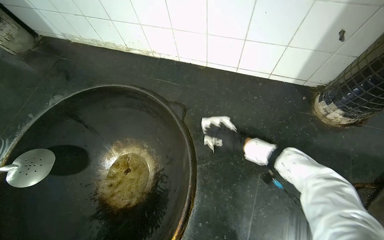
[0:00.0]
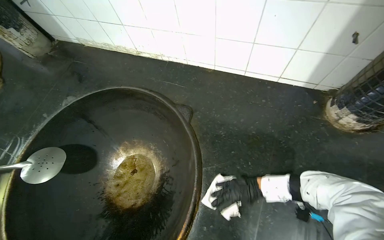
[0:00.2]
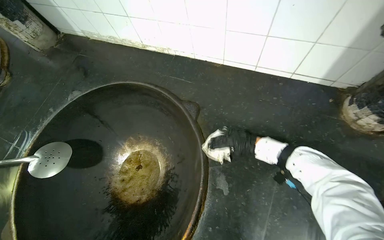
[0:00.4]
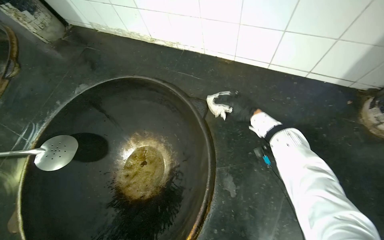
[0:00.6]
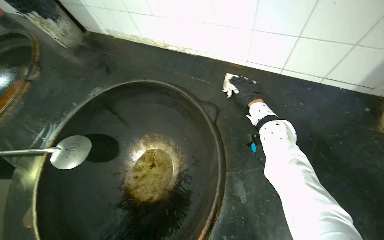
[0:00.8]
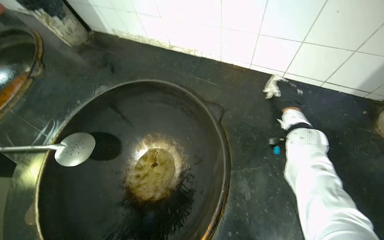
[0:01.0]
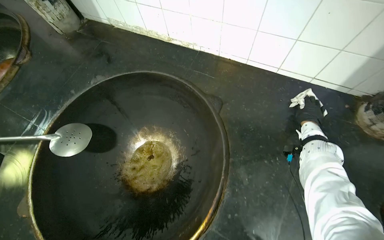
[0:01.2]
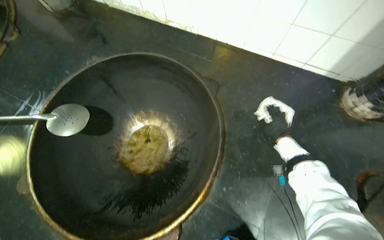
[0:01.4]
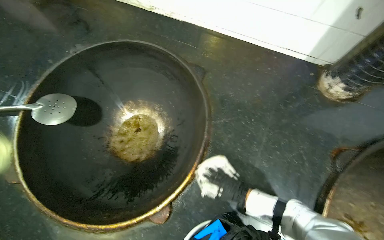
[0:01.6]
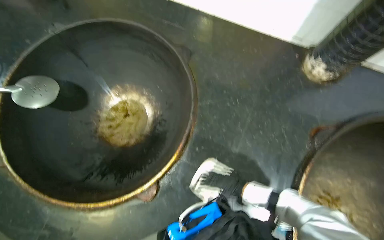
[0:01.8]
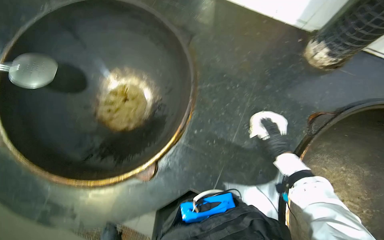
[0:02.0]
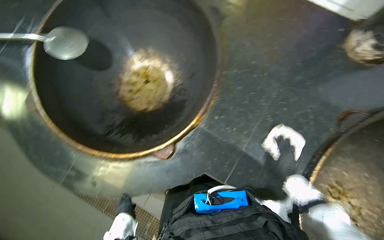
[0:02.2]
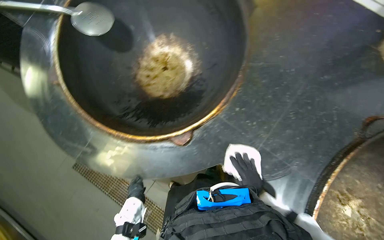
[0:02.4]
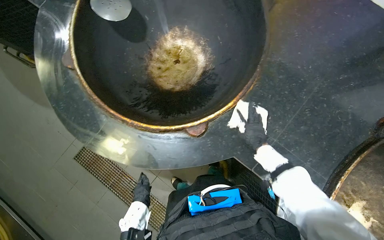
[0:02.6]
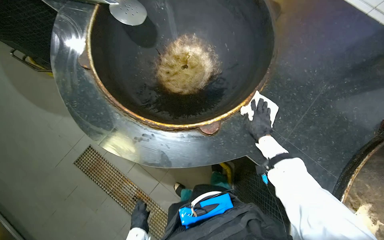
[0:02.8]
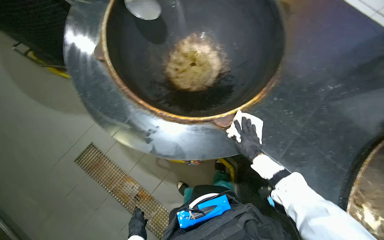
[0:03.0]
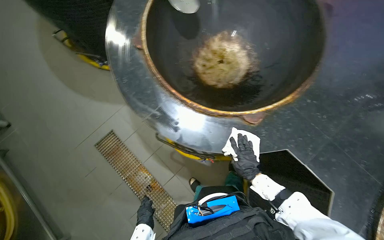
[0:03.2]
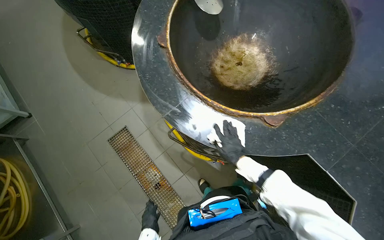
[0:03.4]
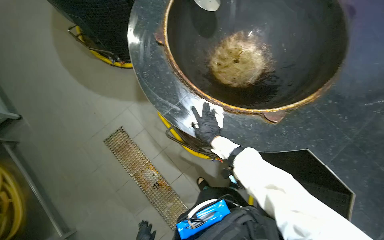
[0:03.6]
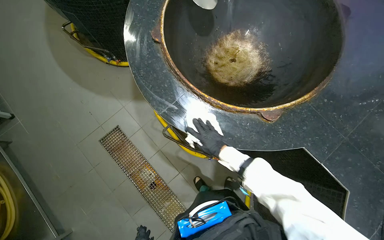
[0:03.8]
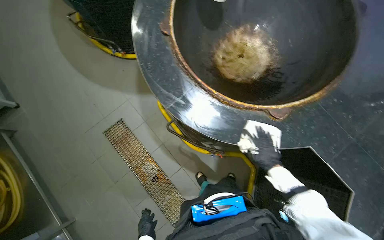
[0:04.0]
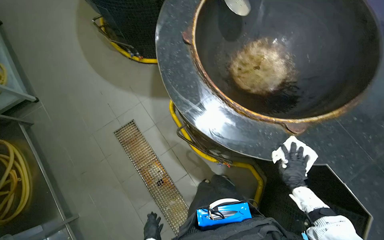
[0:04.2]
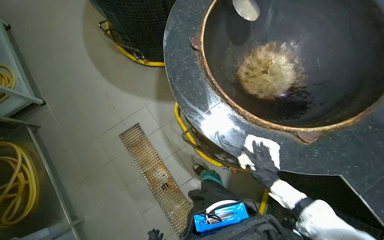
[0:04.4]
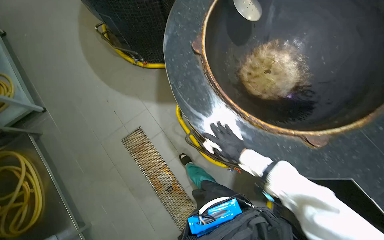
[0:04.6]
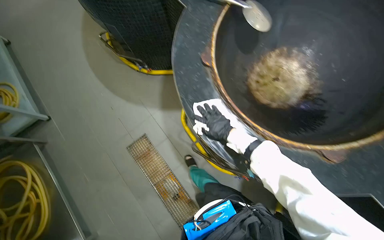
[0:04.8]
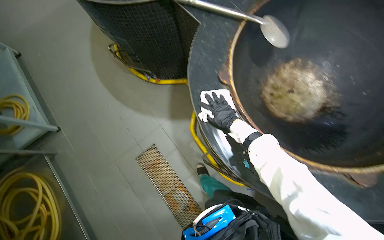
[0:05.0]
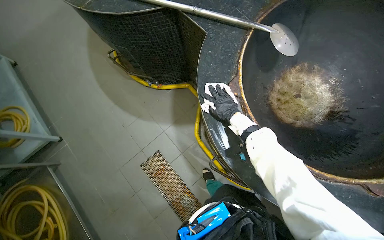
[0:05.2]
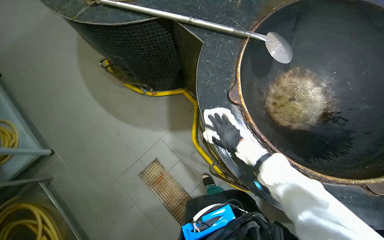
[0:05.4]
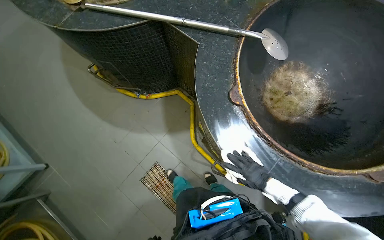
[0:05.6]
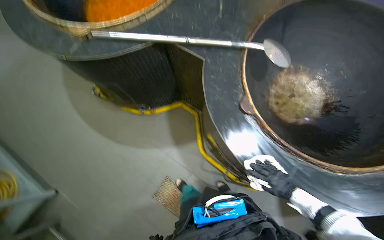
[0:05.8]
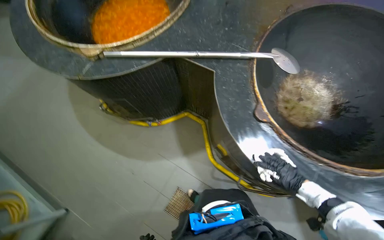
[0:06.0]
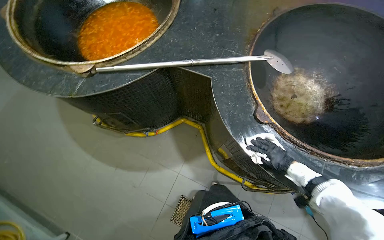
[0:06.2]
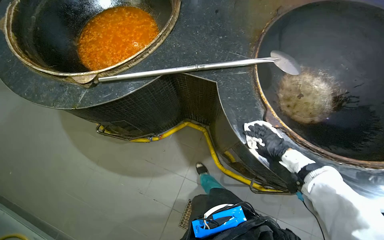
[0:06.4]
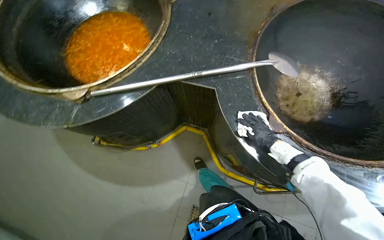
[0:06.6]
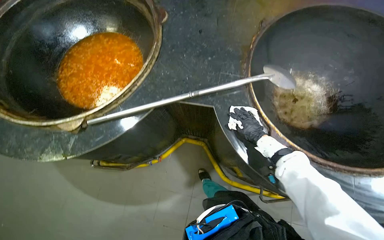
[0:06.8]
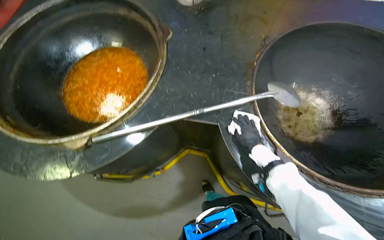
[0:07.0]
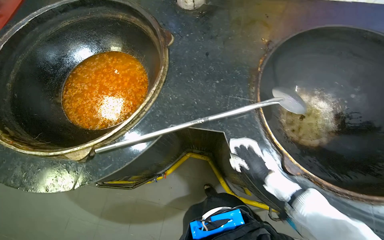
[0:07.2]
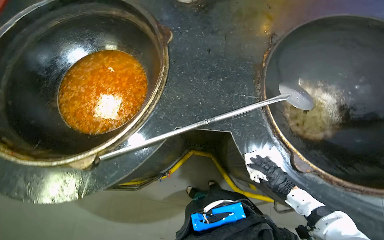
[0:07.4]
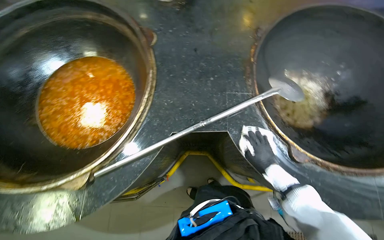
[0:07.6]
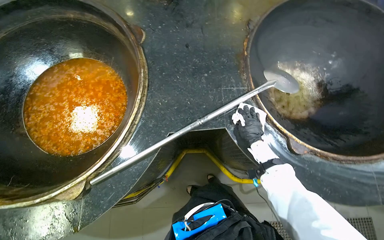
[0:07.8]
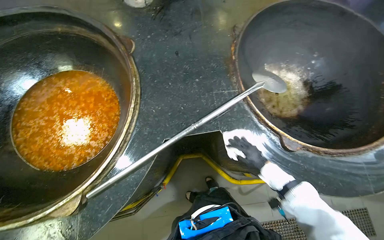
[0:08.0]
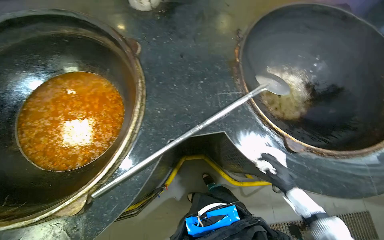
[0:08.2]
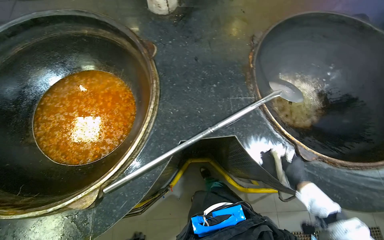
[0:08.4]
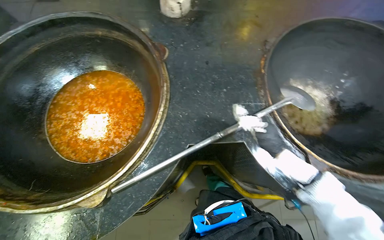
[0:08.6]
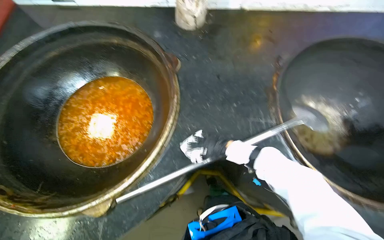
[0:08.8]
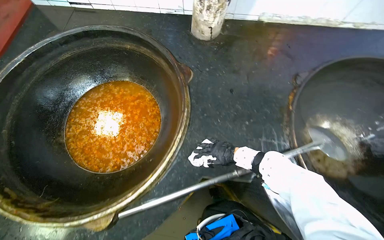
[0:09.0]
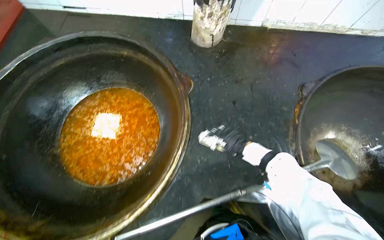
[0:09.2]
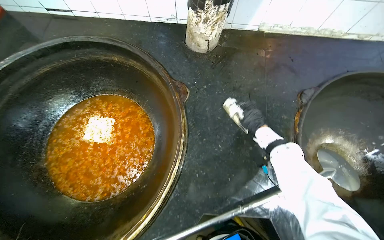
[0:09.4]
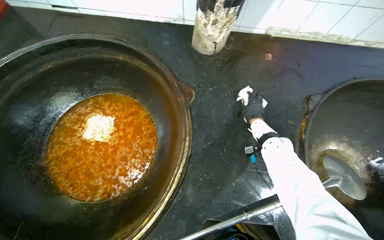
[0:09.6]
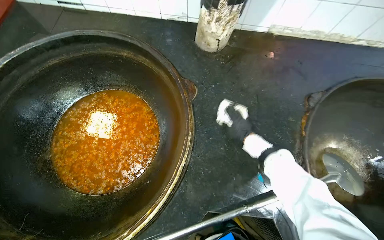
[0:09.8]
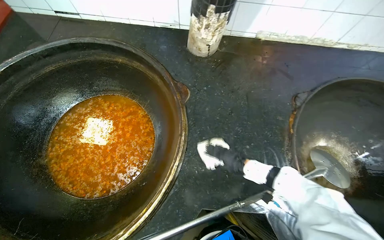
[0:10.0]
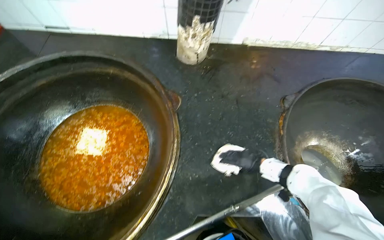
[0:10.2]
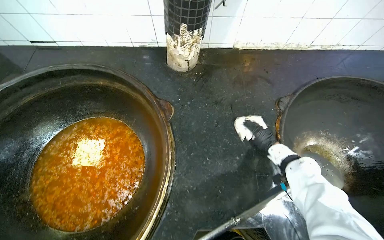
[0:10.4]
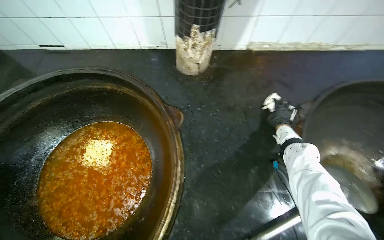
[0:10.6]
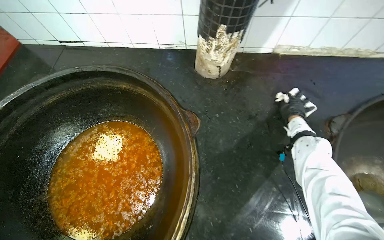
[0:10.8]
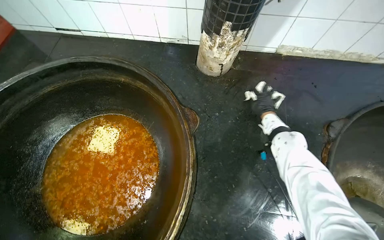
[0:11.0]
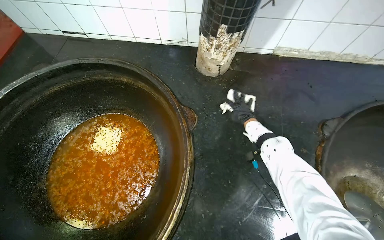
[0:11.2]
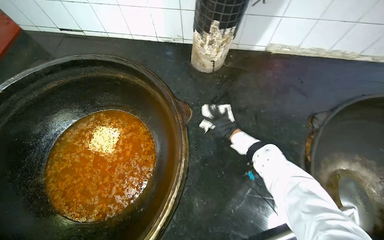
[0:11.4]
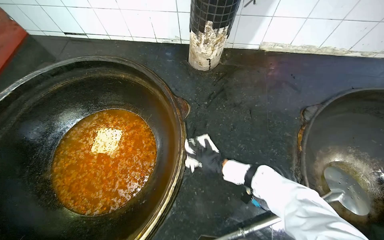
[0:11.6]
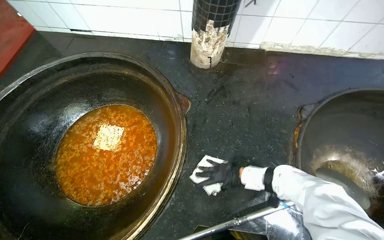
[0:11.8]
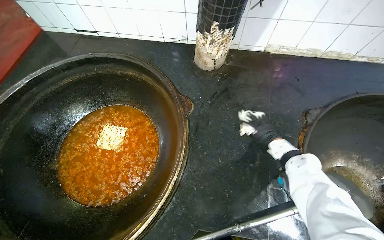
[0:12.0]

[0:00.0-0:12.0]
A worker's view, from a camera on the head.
Job: wiping surfaces.
The whole recording: Wiping cooking surface. The worker wipes the surface around the large cooking pots with a white cloth.
0.0 to 1.6 s: The right hand goes up and down the picture, some 35 cm each way, reversing 2 times.
1.6 to 3.0 s: The wearer moves some 40 cm.
3.0 to 4.4 s: The right hand moves left and right over approximately 30 cm, changing direction 2 times.
4.4 to 6.0 s: The camera travels approximately 60 cm.
6.0 to 7.6 s: The head travels approximately 40 cm. Everything in view rotates approximately 30 degrees counterclockwise.
7.6 to 9.0 s: The right hand heads to the left, covering approximately 30 cm.
9.0 to 10.4 s: The right hand moves up and down the picture over some 20 cm, changing direction 2 times.
10.4 to 12.0 s: The right hand moves some 20 cm to the left and comes back.

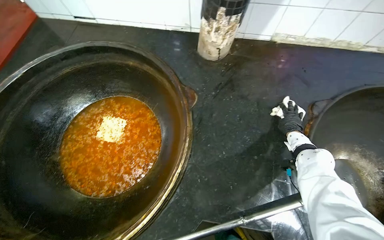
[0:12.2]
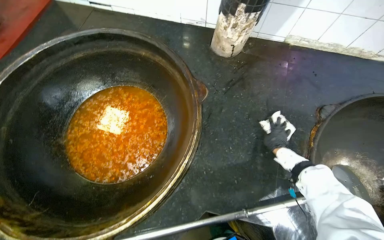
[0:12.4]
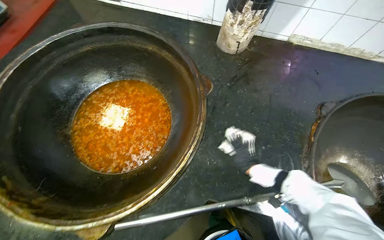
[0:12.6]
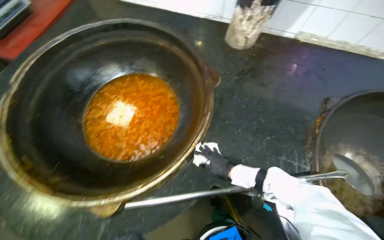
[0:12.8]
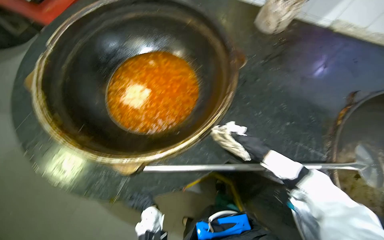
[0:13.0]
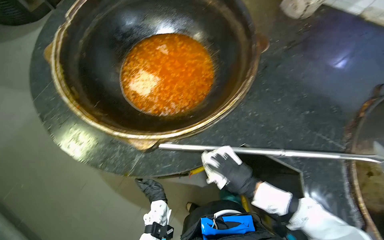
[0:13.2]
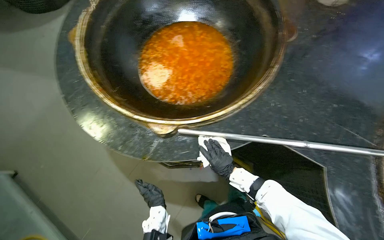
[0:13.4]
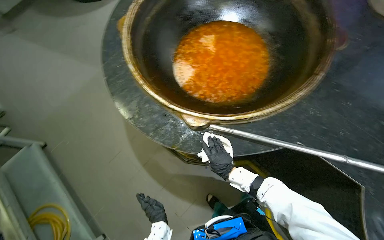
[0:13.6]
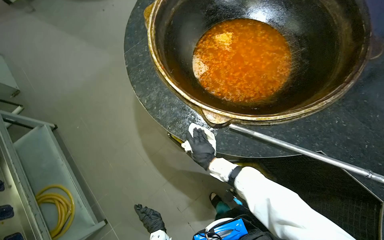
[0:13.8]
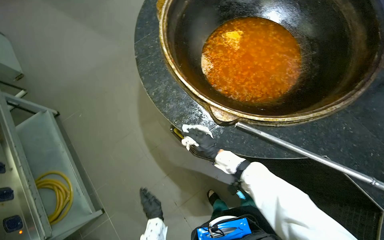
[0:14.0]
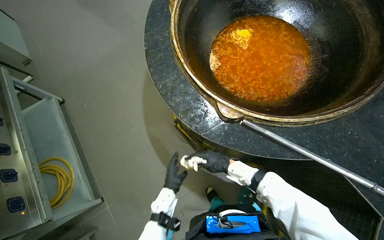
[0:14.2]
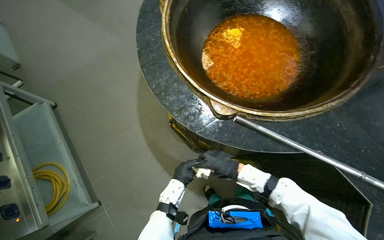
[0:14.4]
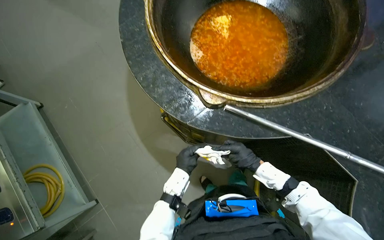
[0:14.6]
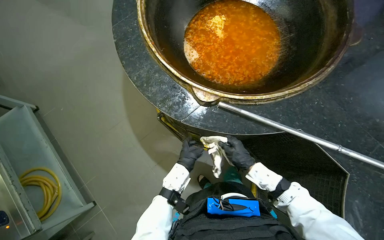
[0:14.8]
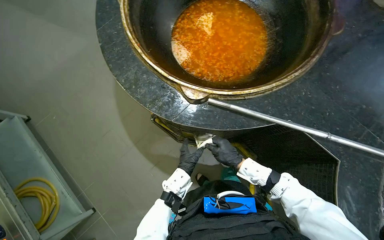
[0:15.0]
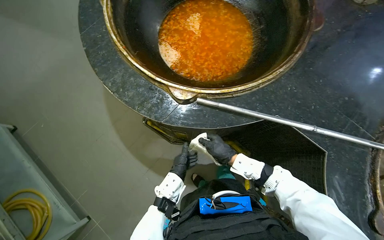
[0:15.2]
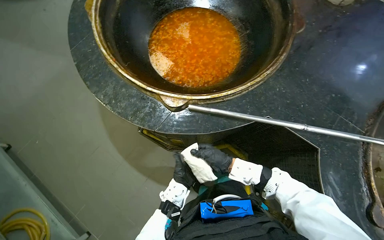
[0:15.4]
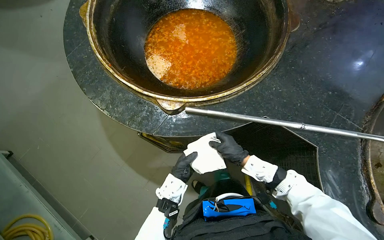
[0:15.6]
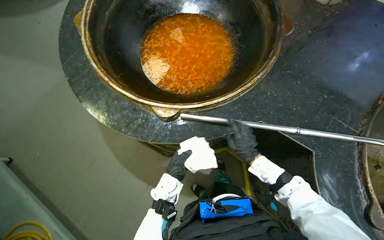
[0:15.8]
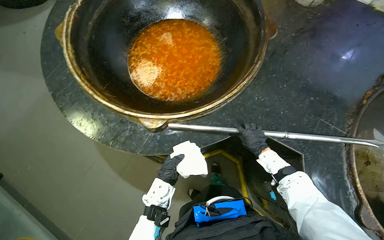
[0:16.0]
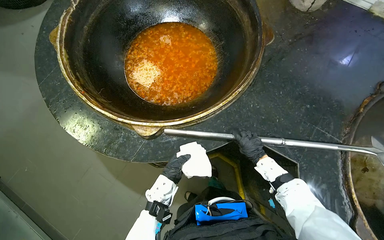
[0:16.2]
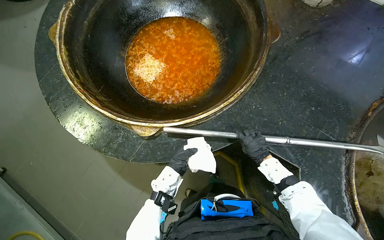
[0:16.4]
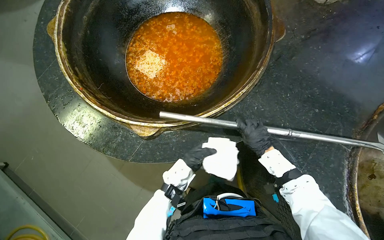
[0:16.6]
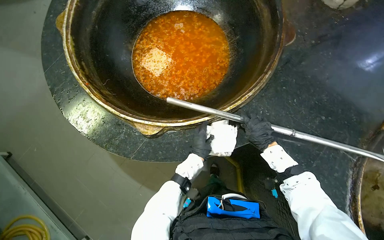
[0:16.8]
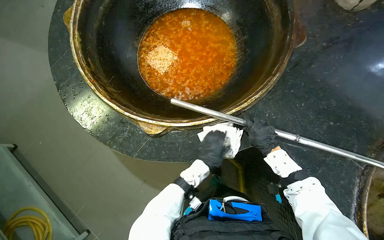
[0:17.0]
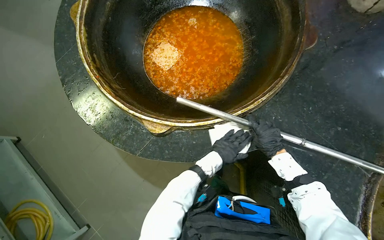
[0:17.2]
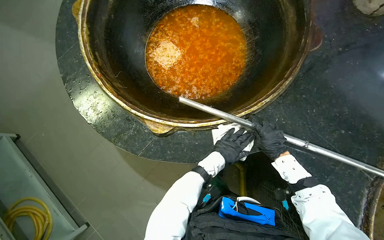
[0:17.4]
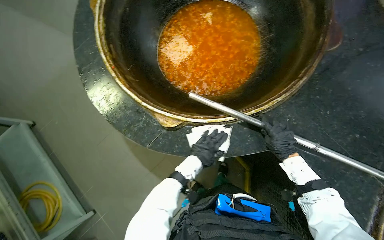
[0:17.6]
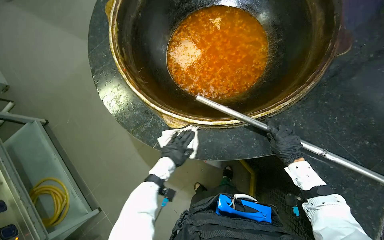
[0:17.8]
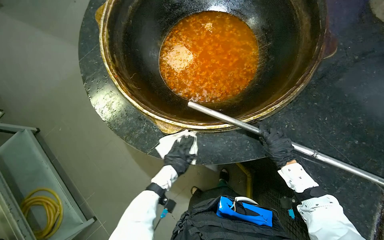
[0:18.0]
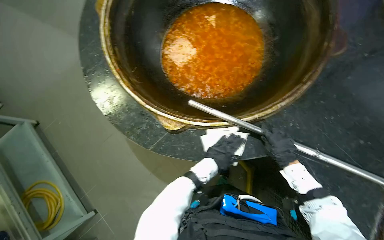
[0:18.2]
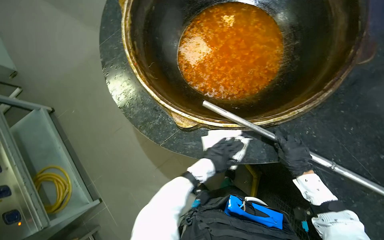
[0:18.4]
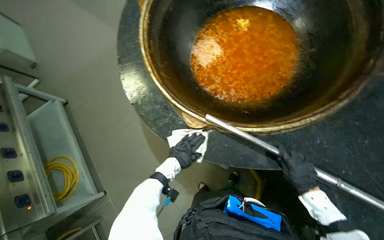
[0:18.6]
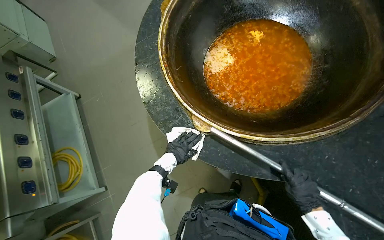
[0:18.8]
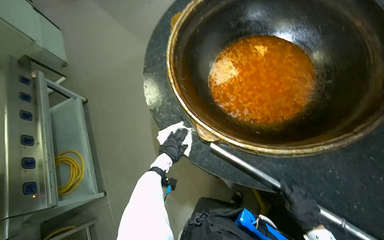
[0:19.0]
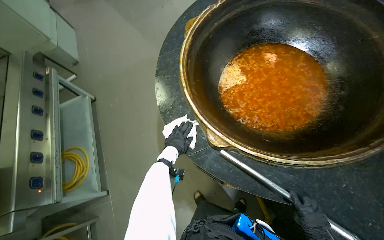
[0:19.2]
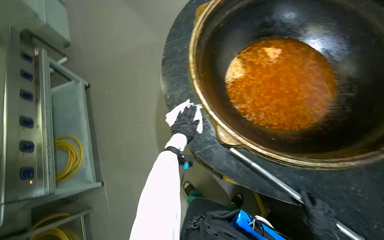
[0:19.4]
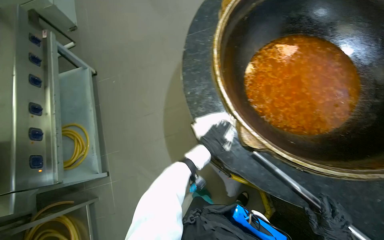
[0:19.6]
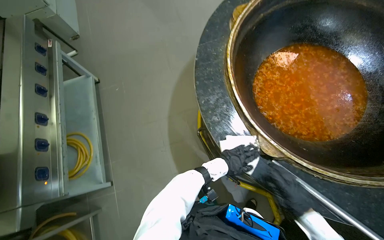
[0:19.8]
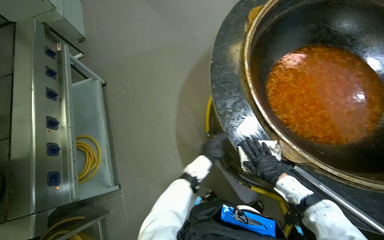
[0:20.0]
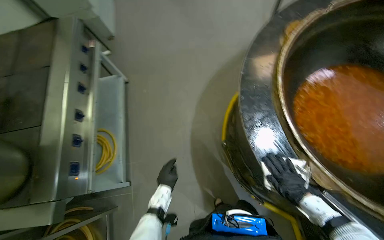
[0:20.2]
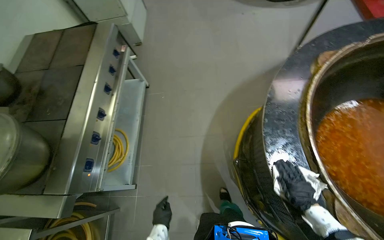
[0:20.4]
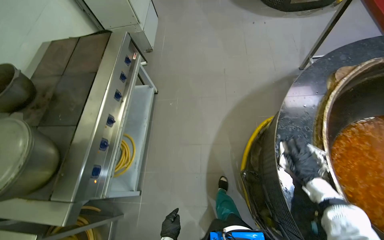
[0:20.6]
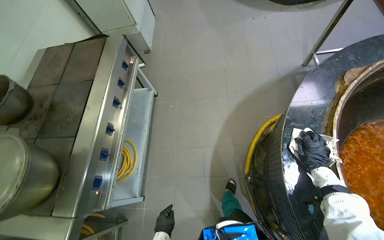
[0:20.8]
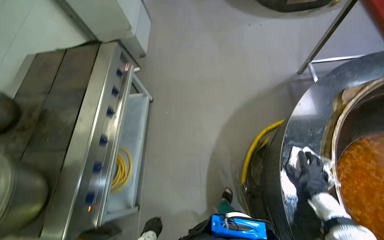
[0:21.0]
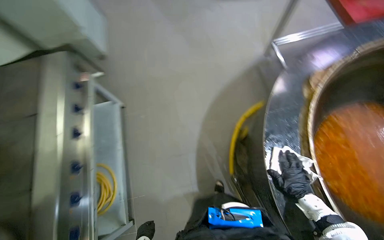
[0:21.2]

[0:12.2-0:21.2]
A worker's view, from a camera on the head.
Job: wiping surfaces.
The whole recording: Wiping cooking surface. The worker wipes the surface around the large cooking pots with a white cloth.
12.2 to 13.8 s: The camera is carried approximately 60 cm. The wearer's head swings roughly 40 degrees to the left.
13.8 to 15.2 s: The right hand is displaced to the right and nearer to the camera by roughly 20 cm.
15.2 to 16.6 s: The right hand shifts some 25 cm to the right.
16.6 to 18.2 s: The left hand moves left and right over some 20 cm, changing direction 2 times.
18.2 to 19.8 s: The scene turns about 25 degrees clockwise in the picture.
19.8 to 21.2 s: The camera is carried about 40 cm.
